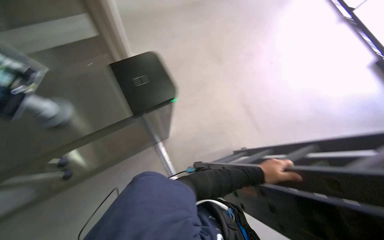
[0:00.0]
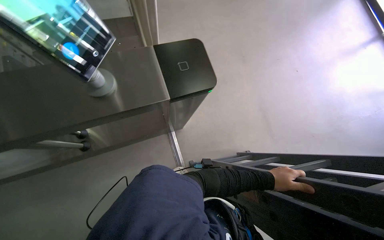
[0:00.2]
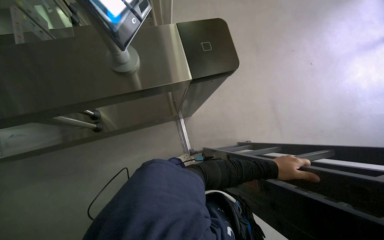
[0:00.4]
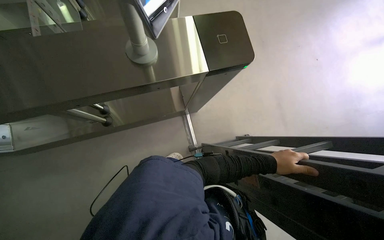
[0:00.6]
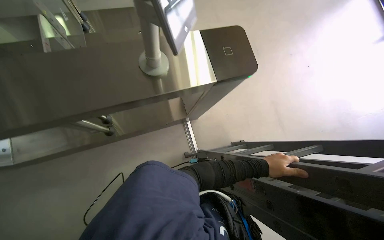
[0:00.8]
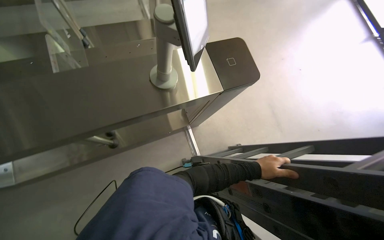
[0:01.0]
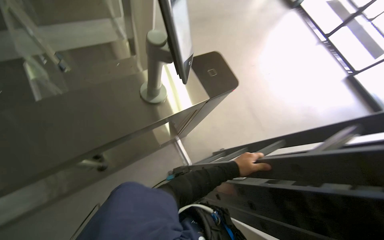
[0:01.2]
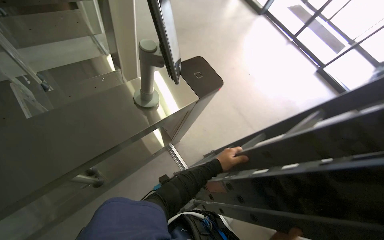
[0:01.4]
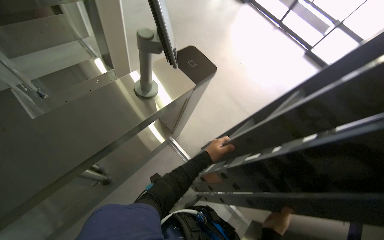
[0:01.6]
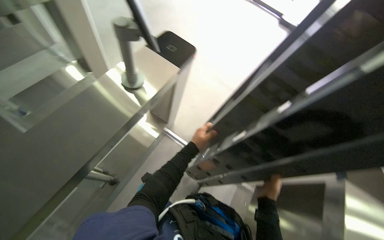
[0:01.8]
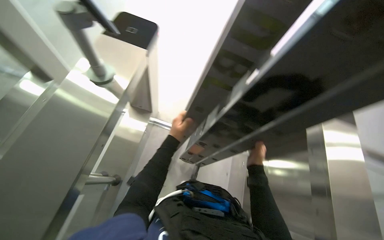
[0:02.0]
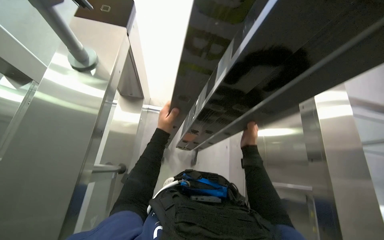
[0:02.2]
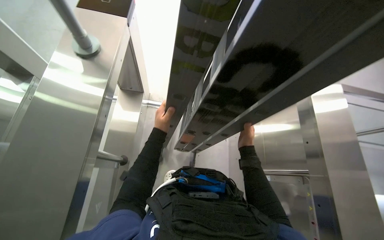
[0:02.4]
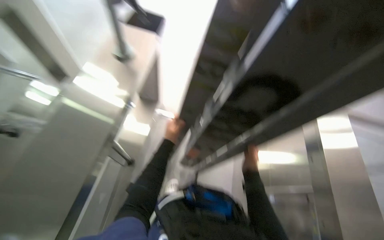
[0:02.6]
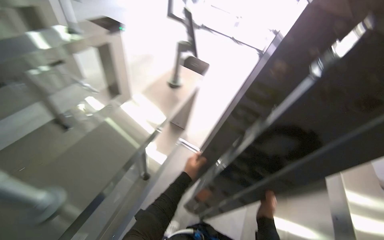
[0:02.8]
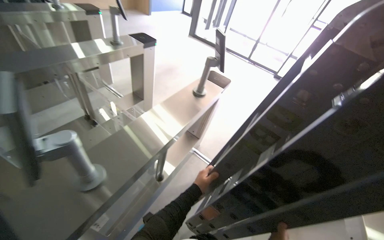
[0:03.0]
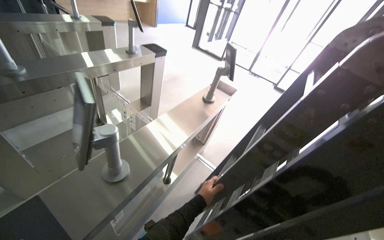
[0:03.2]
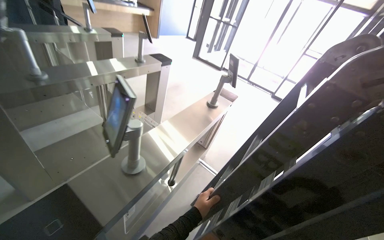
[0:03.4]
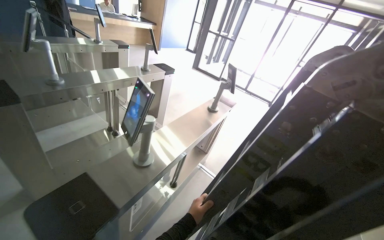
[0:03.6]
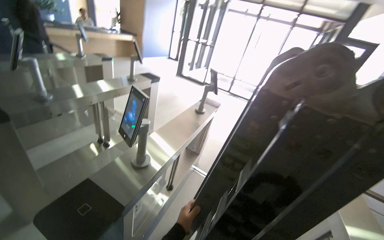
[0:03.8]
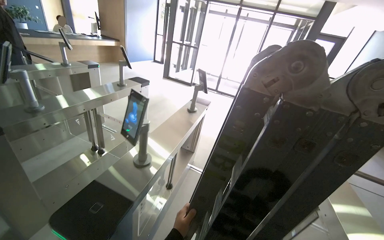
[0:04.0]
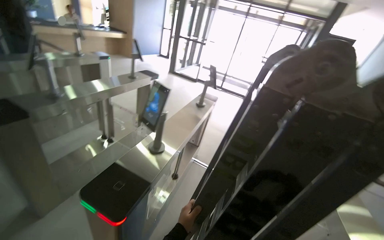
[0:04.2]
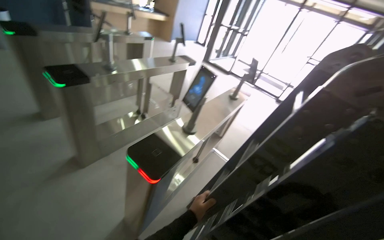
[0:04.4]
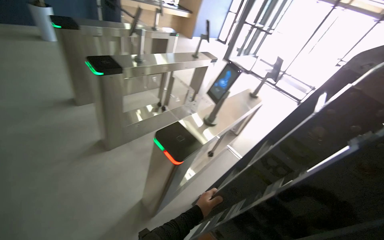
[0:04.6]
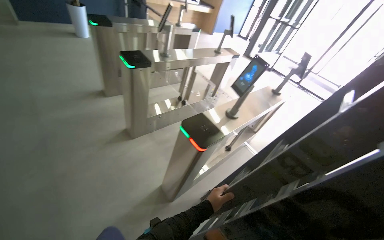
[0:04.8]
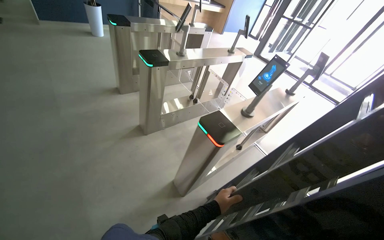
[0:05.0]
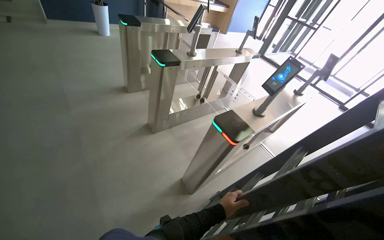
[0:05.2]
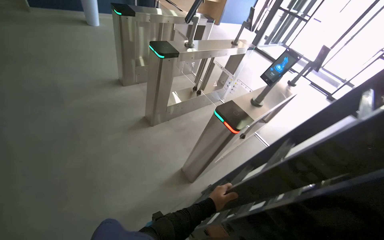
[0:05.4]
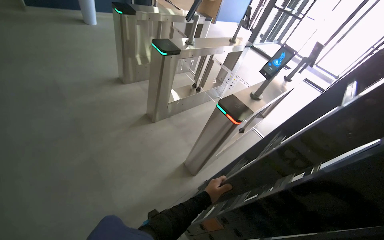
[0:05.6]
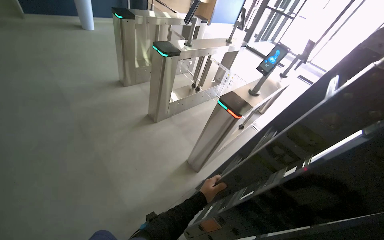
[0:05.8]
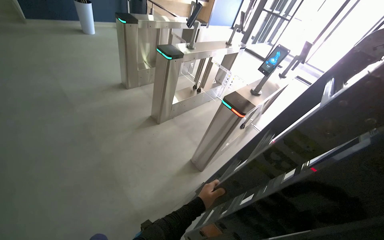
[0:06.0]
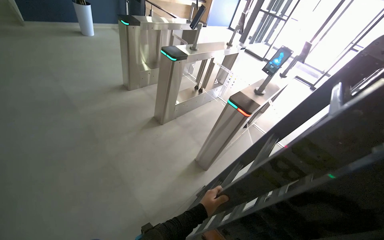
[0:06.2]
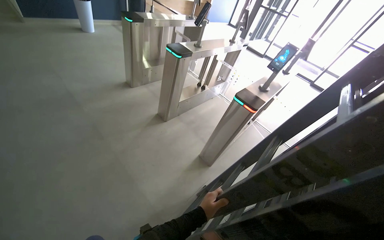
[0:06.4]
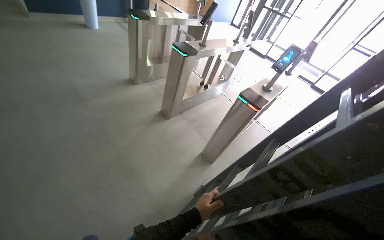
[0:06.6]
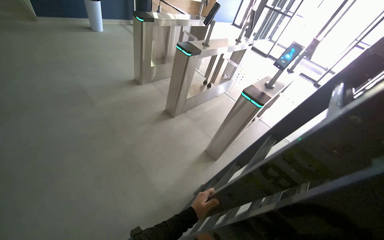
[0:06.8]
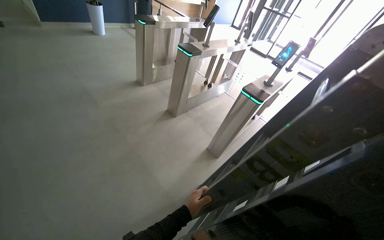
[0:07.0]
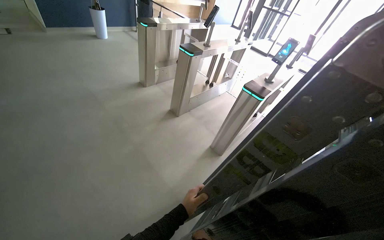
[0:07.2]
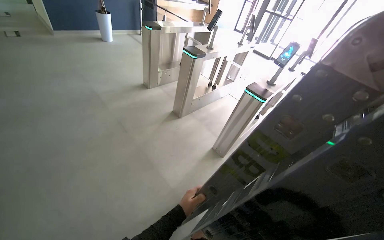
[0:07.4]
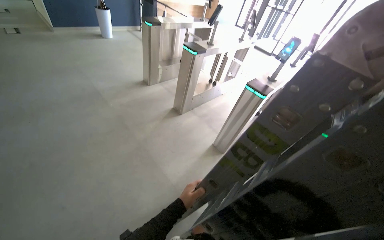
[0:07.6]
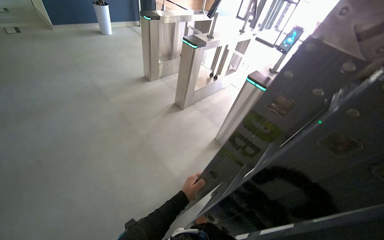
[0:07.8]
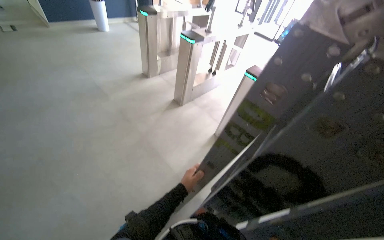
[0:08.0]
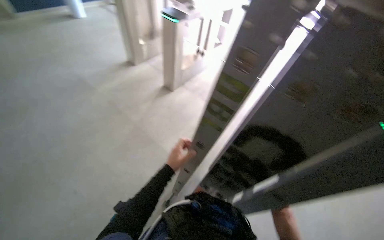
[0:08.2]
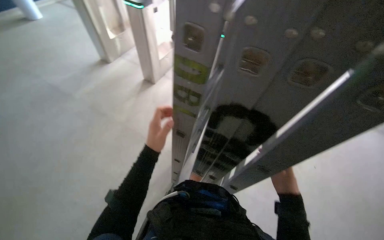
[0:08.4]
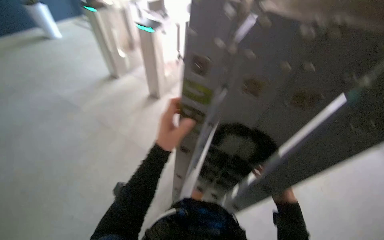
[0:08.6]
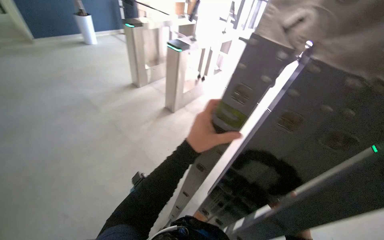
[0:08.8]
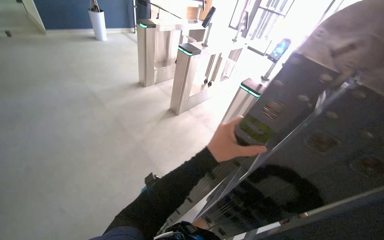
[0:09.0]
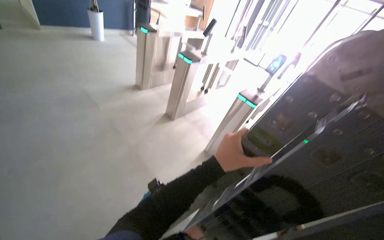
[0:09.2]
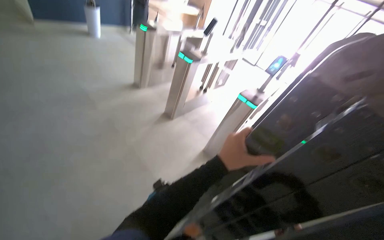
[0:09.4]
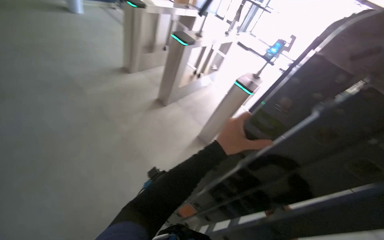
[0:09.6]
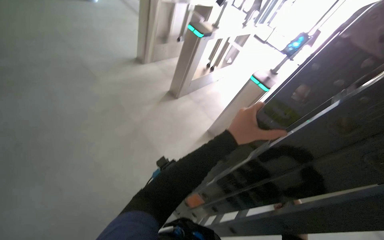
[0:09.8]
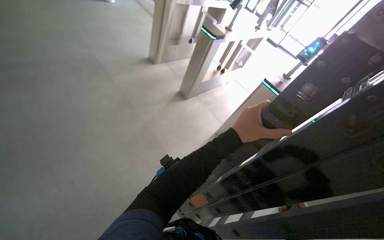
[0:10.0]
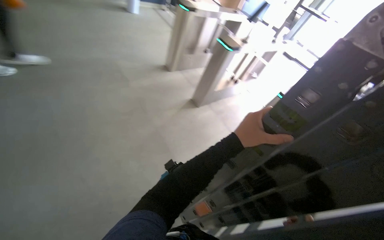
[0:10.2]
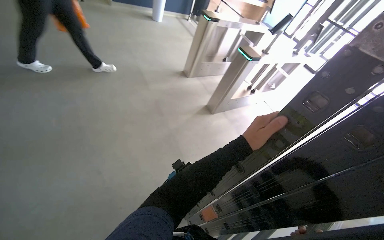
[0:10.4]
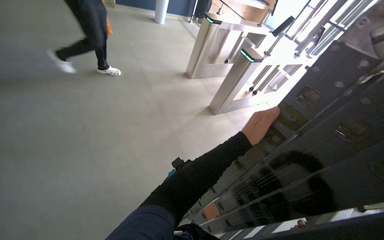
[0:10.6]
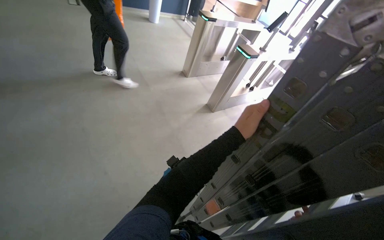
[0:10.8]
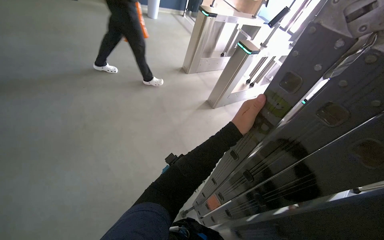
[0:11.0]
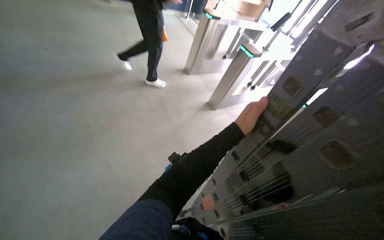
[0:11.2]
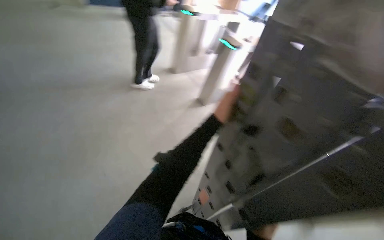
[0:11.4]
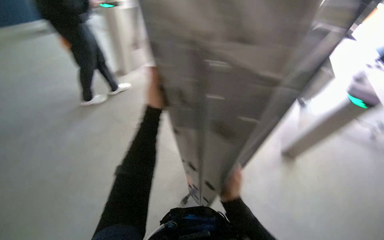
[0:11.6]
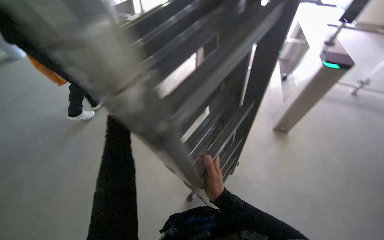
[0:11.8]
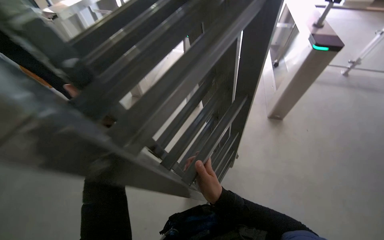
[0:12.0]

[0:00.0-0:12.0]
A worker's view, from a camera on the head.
Job: organizing items.
The whole recording: Carrying a folded ladder. The worker carries a folded ladder through the building.
0:03.0 to 0:04.4: The camera travels approximately 60 cm.
0:04.4 to 0:06.0: The camera travels some 60 cm.
0:06.0 to 0:07.6: The left hand shifts roughly 30 cm to the left.
0:07.6 to 0:09.0: The left hand goes some 30 cm nearer to the camera and up the picture.
0:10.4 to 0:12.0: The head rotates about 45 degrees to the right.

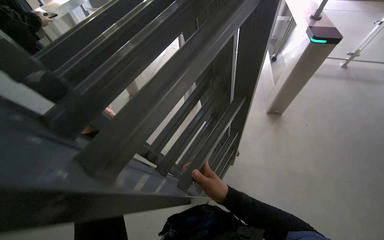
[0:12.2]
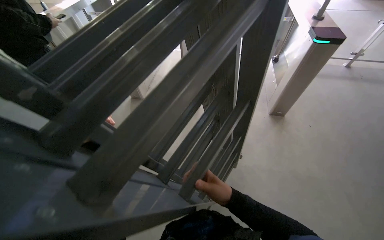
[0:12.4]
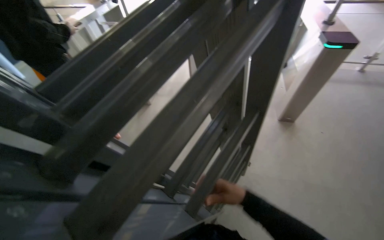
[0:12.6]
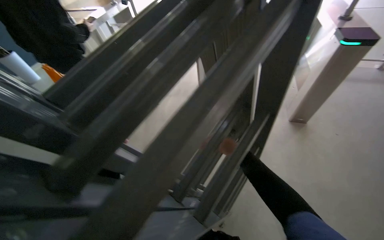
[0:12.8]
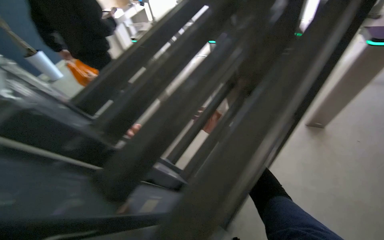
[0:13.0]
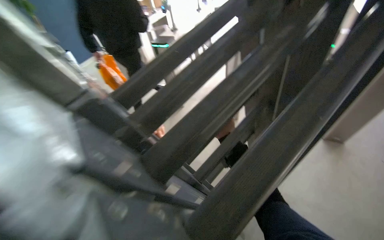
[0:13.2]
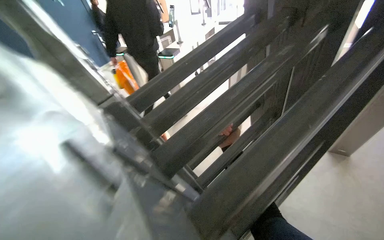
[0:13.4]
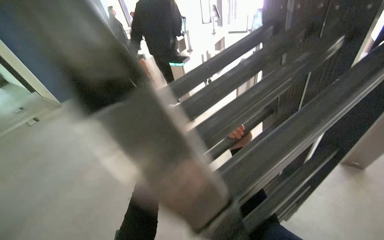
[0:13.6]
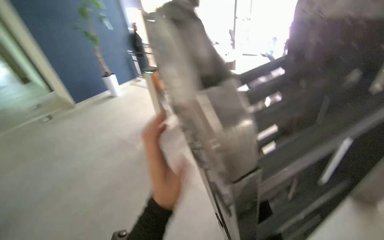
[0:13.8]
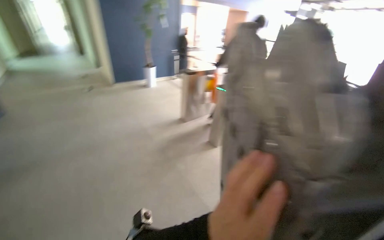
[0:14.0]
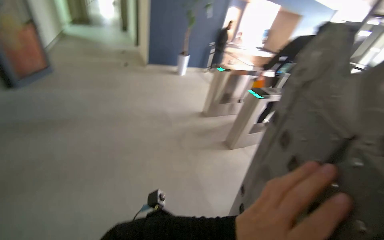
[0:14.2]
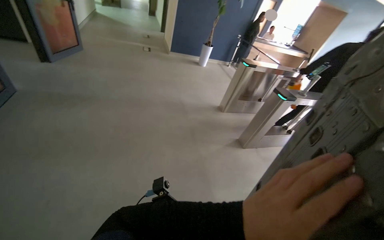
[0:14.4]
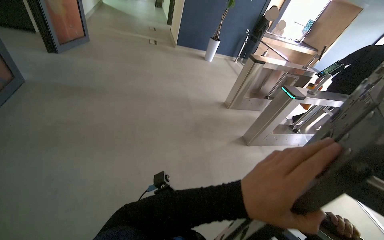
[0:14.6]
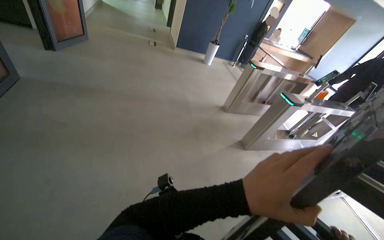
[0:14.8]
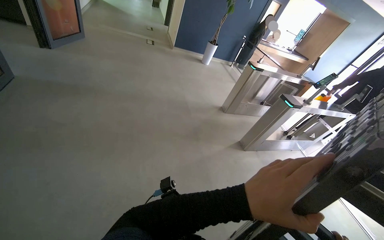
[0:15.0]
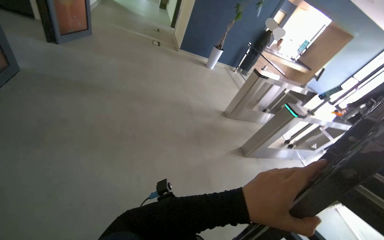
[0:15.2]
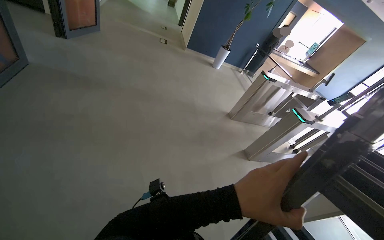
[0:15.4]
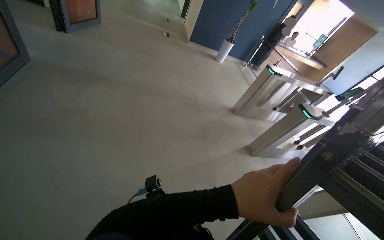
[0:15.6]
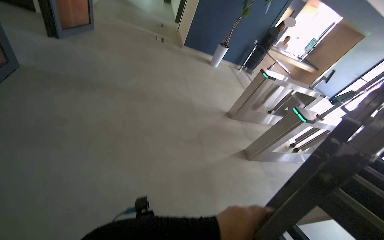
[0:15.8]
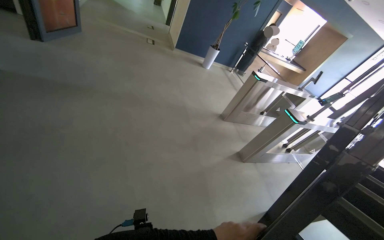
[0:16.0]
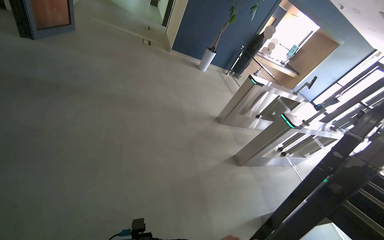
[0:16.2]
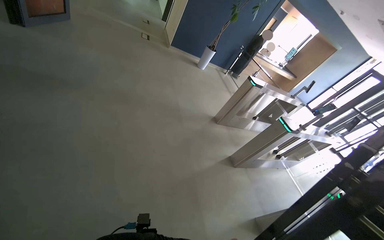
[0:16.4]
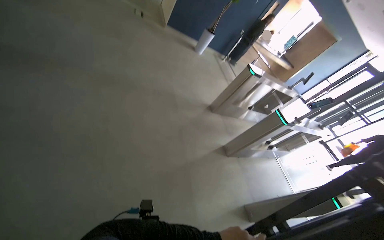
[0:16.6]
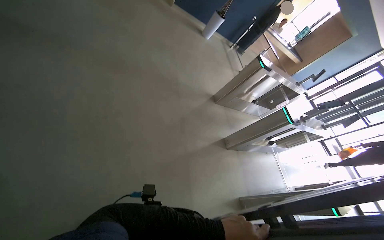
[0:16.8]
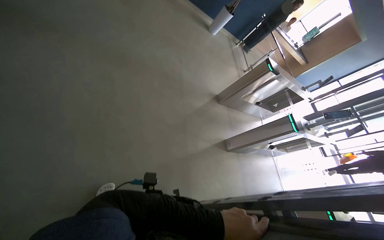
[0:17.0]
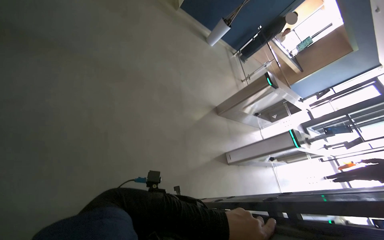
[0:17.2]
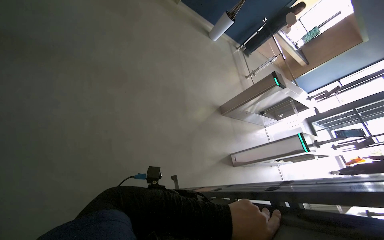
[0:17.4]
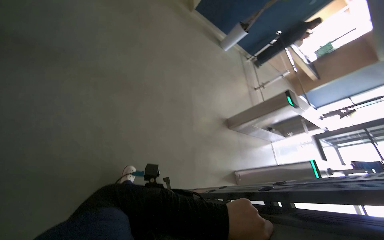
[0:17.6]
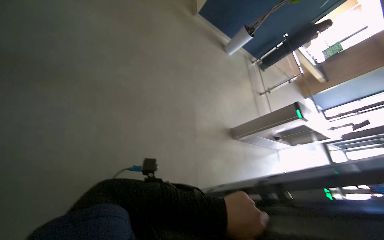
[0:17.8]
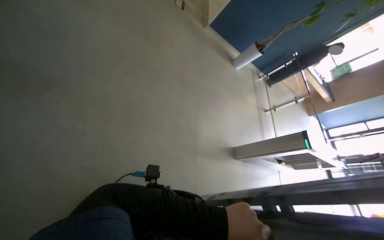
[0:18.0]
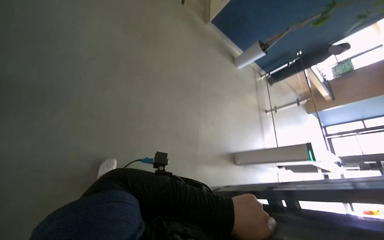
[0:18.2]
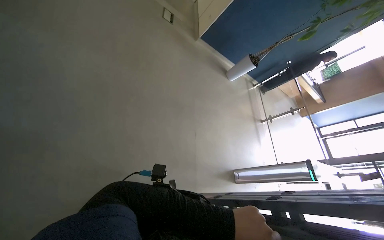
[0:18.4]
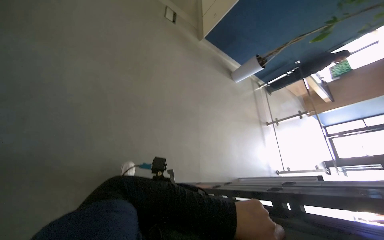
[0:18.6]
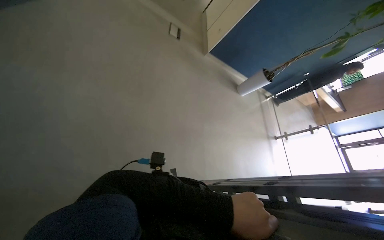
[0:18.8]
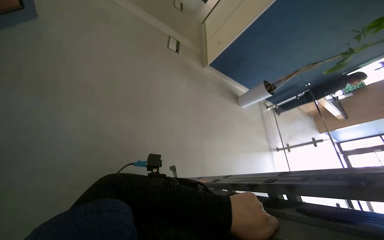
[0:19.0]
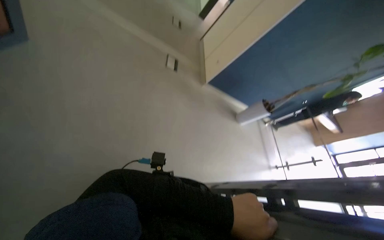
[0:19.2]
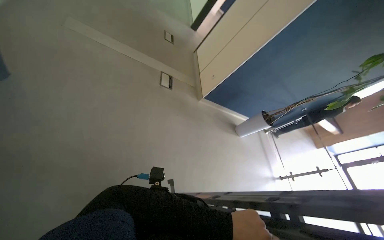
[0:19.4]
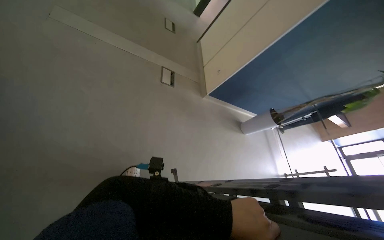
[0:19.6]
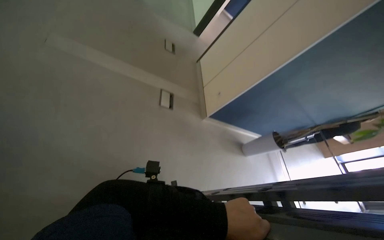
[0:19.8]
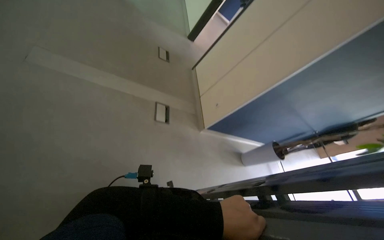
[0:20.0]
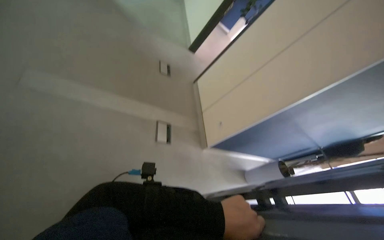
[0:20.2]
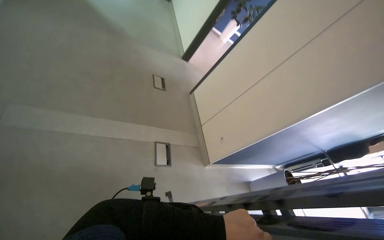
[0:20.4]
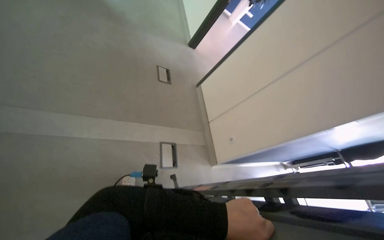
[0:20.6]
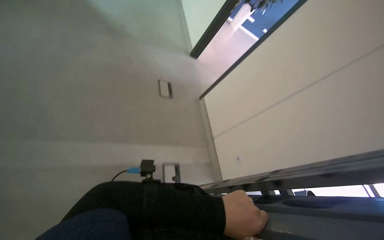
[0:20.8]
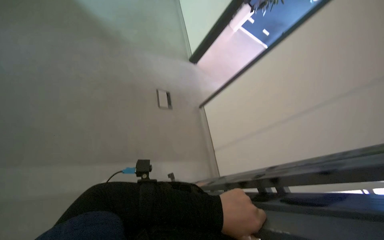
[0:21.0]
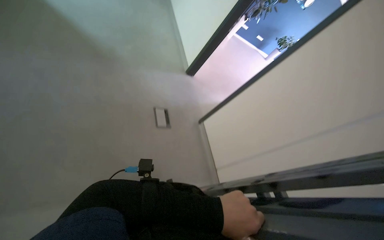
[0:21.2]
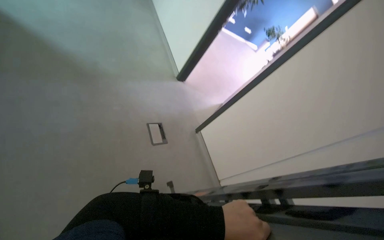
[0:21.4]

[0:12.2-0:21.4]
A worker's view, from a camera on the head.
Job: organizing items.
The whole recording: Carrying a folded ladder. The worker carries a folded ladder through the building.
0:12.2 to 0:13.8: The wearer's head swings roughly 25 degrees to the left. The view tilts some 10 degrees upward.
0:13.8 to 0:15.2: The wearer looks roughly 45 degrees further to the left.
0:15.2 to 0:16.8: The camera pitches downward, by about 10 degrees.
0:16.8 to 0:18.4: The camera is carried roughly 1 m.
0:18.4 to 0:19.8: The wearer moves about 1.5 m.
0:19.8 to 0:21.4: The wearer moves about 1.5 m.
